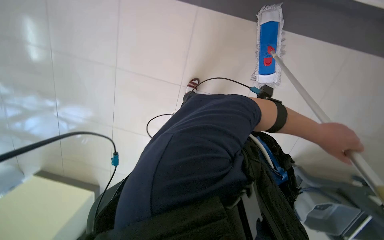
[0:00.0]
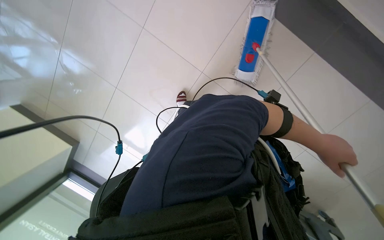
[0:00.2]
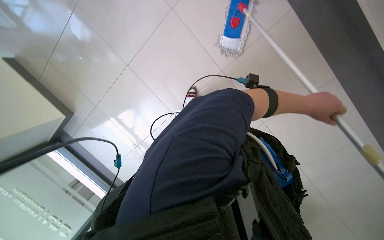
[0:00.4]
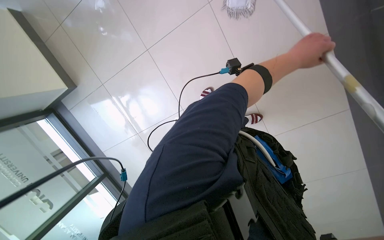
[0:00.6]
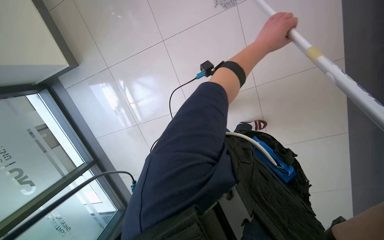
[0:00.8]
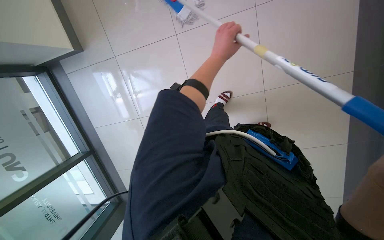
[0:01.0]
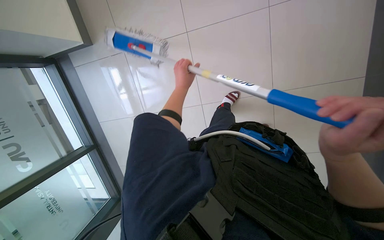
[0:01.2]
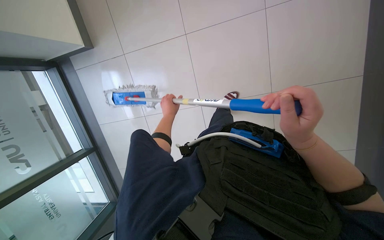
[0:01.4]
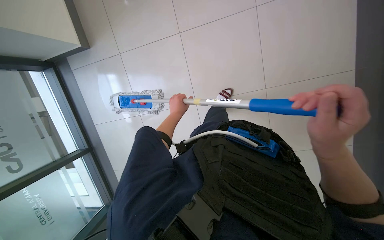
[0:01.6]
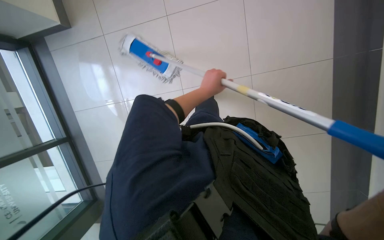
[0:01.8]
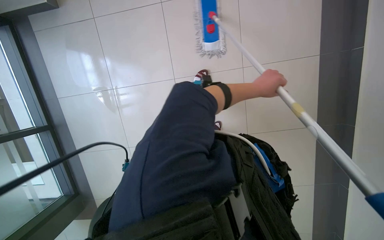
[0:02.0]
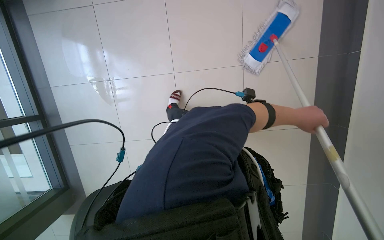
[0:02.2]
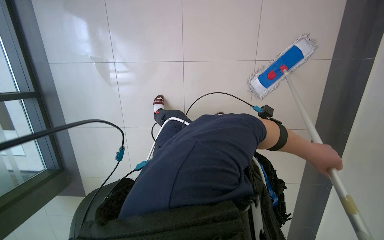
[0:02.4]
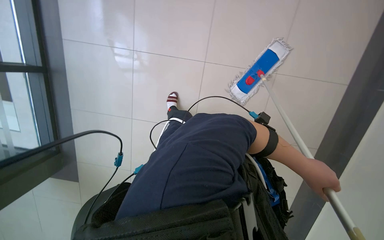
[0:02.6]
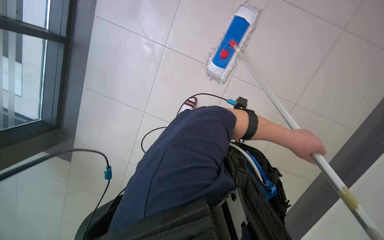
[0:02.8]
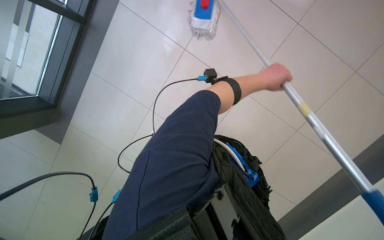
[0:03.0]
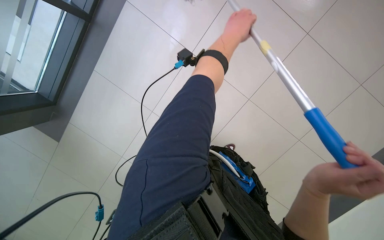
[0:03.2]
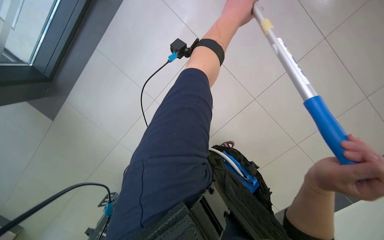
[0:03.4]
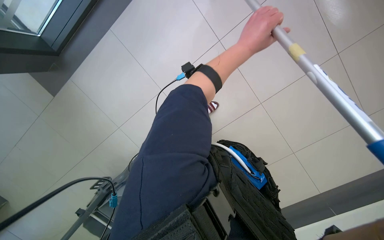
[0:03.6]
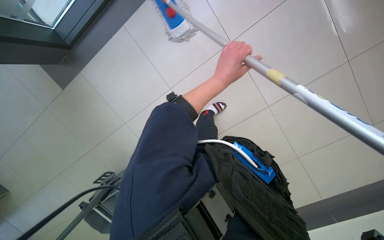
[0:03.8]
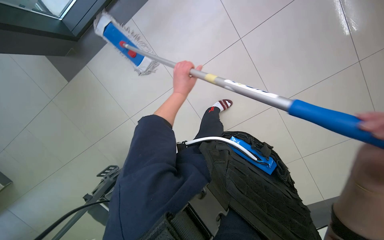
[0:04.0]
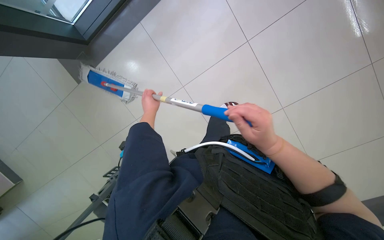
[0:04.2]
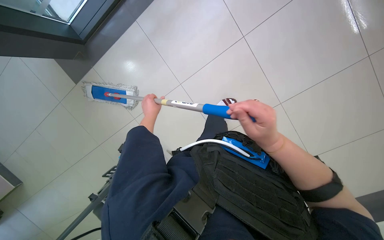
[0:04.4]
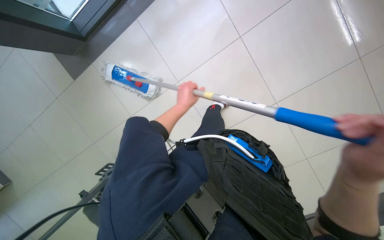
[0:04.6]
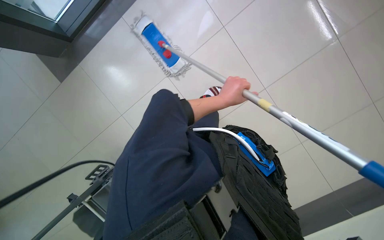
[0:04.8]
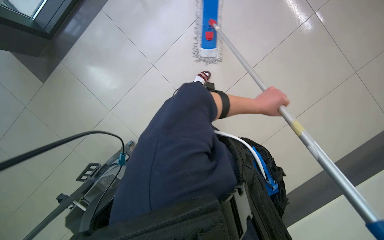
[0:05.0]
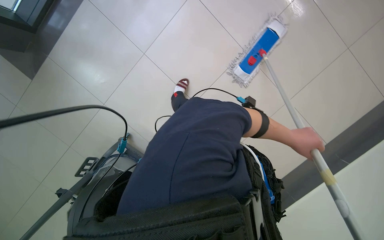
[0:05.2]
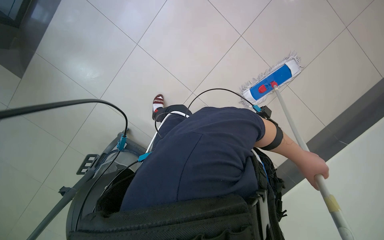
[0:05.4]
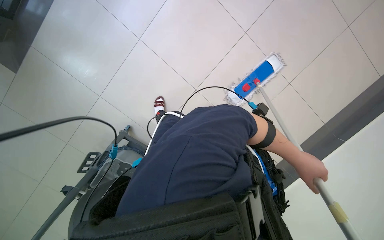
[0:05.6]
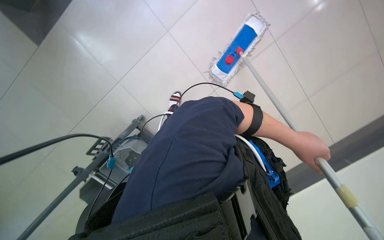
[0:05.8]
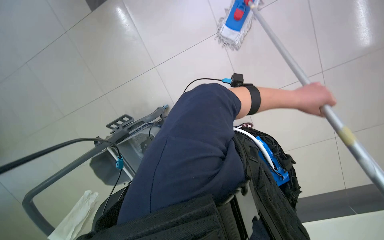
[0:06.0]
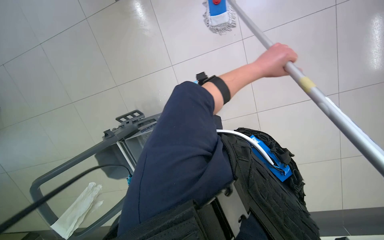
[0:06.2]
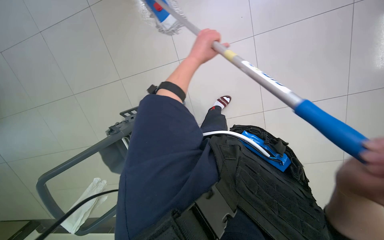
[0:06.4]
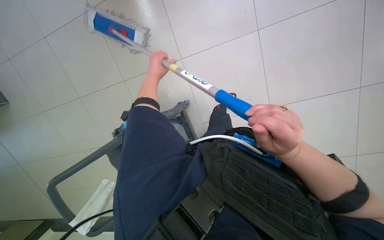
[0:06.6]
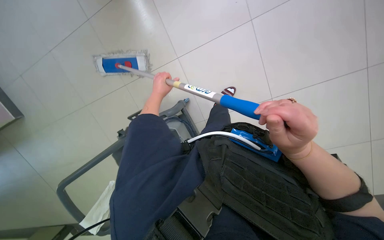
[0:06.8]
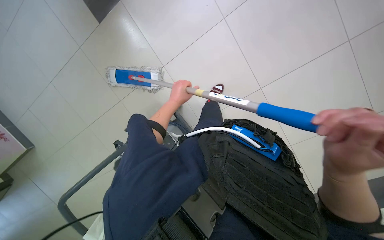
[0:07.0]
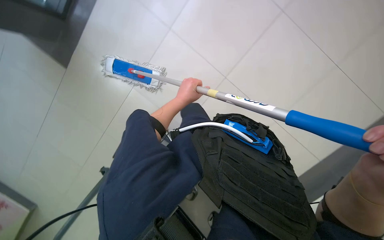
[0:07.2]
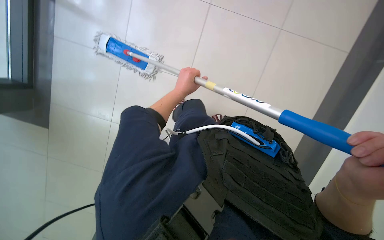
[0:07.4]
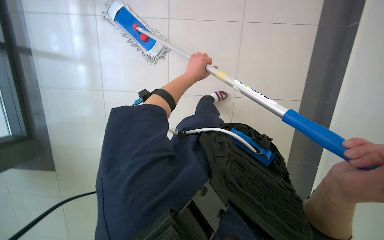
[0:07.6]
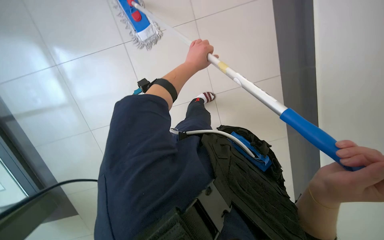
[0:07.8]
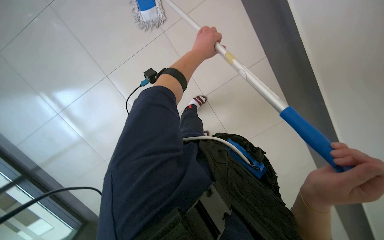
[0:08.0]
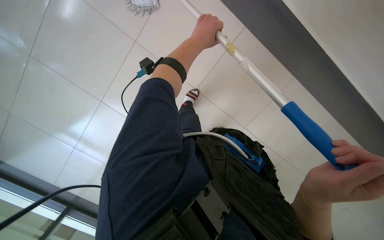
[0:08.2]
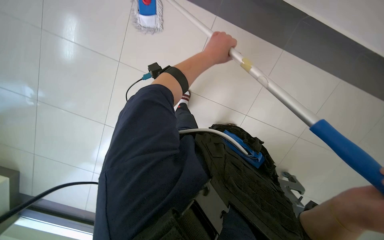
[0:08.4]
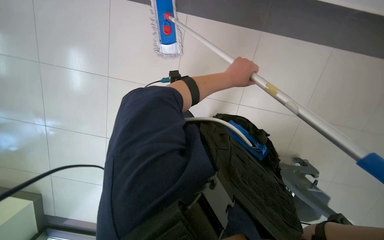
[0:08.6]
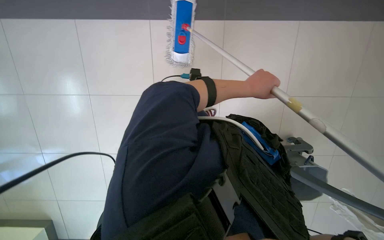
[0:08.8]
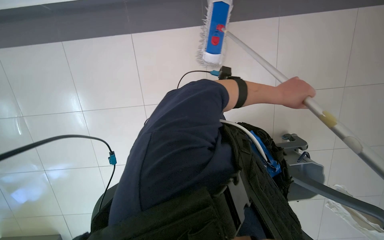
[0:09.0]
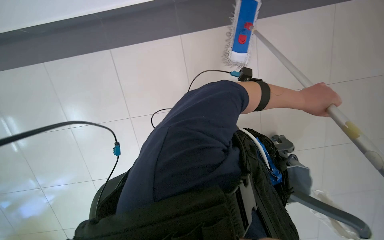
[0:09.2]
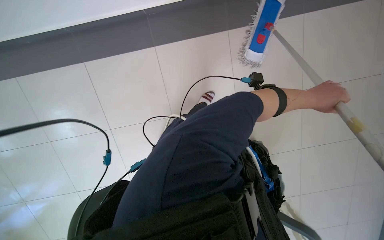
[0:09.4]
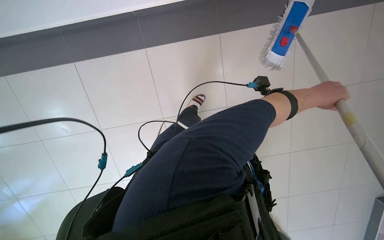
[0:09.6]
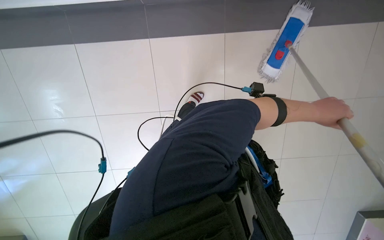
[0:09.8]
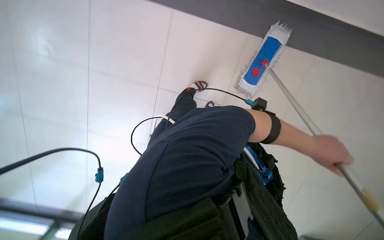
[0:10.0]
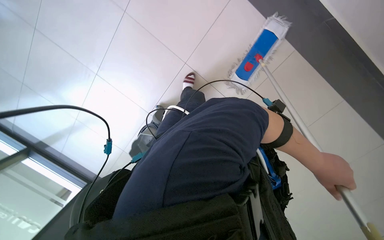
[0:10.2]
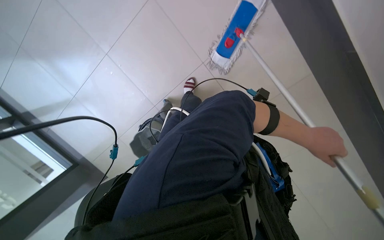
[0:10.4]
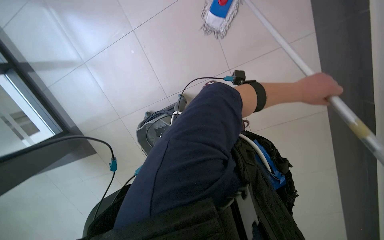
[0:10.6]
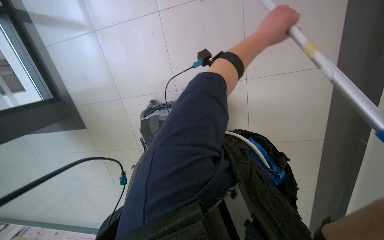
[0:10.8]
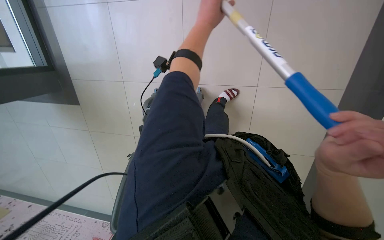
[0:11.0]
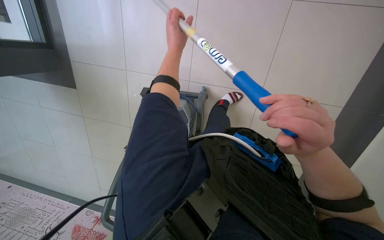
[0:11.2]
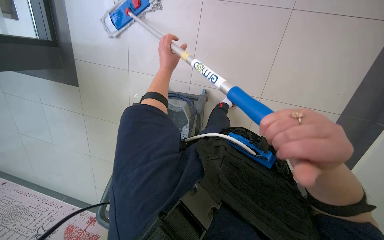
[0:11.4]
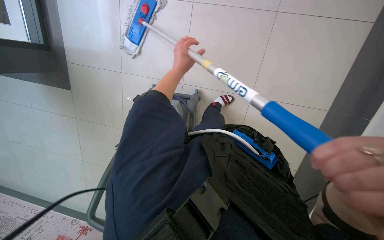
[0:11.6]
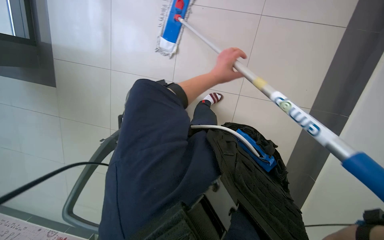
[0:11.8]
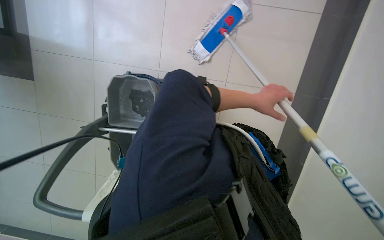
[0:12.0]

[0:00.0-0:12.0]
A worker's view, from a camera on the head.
Job: mopping floor.
The whole recording: Mopping tiled floor. The worker mops the tiled floor with a long-handled mop.
0:01.6 to 0:03.0: The head travels approximately 50 cm. The scene turns roughly 45 degrees clockwise in the picture.
0:03.0 to 0:04.4: The left hand goes about 50 cm to the left and down the picture.
0:06.0 to 0:07.6: Everything in view rotates some 25 degrees counterclockwise.
0:07.6 to 0:09.0: The wearer's head swings about 20 degrees to the left. The right hand moves down the picture and to the right, some 25 cm.
0:09.0 to 0:10.4: The right hand moves to the right, about 10 cm.
0:10.4 to 0:12.0: The right hand is displaced farther from the camera by roughly 20 cm, and moves roughly 30 cm to the left and comes back.

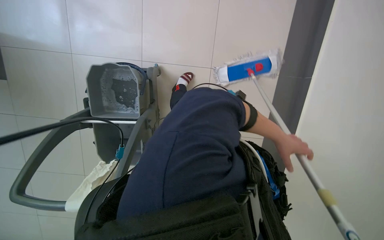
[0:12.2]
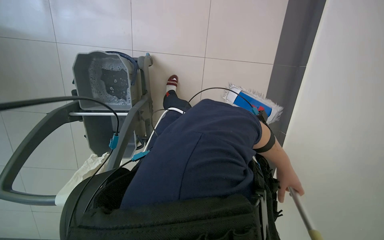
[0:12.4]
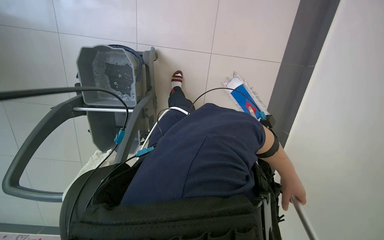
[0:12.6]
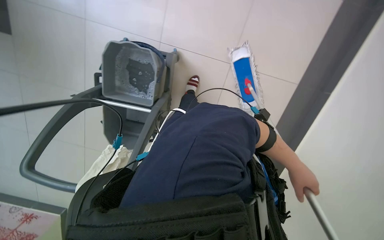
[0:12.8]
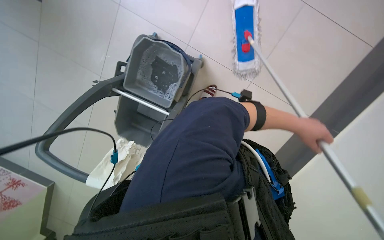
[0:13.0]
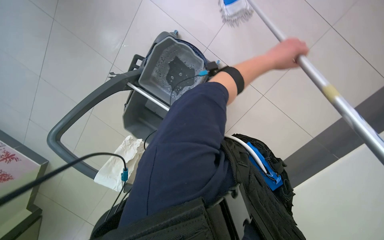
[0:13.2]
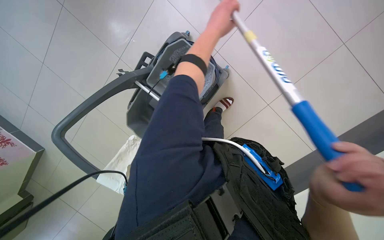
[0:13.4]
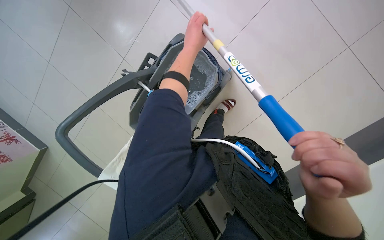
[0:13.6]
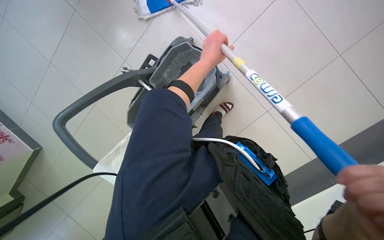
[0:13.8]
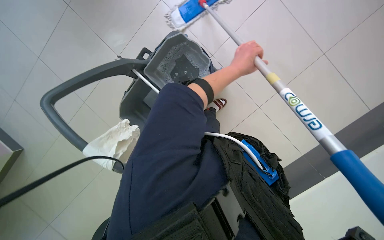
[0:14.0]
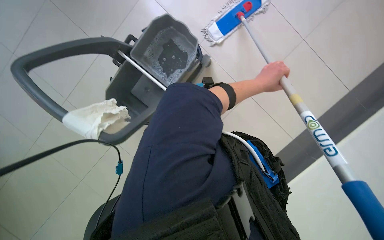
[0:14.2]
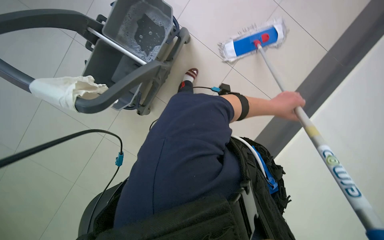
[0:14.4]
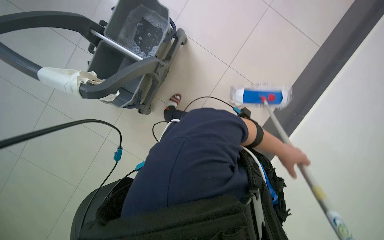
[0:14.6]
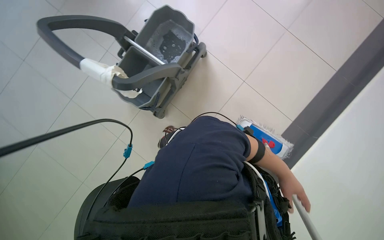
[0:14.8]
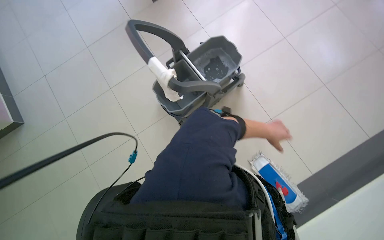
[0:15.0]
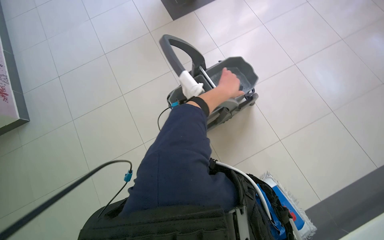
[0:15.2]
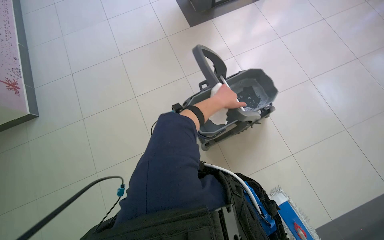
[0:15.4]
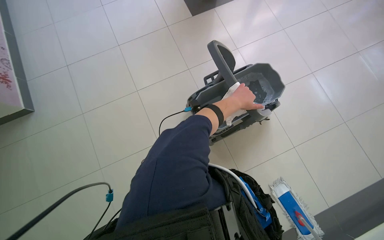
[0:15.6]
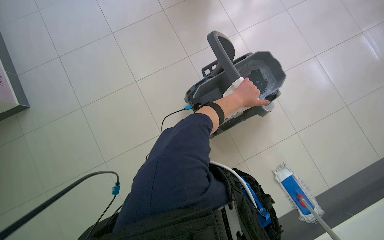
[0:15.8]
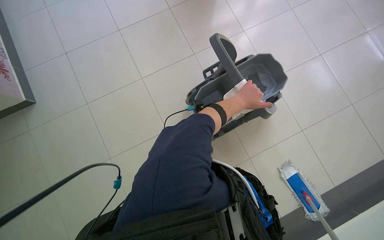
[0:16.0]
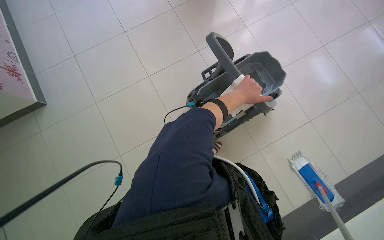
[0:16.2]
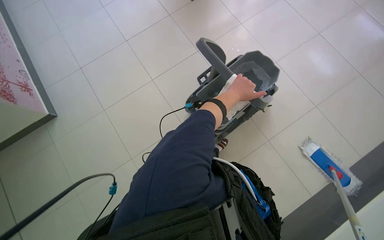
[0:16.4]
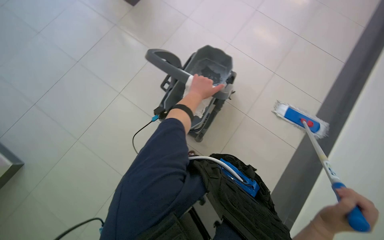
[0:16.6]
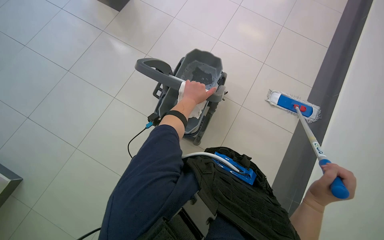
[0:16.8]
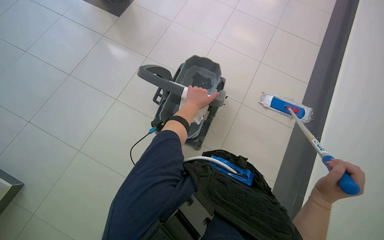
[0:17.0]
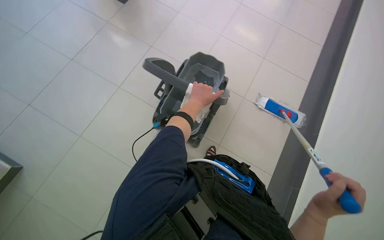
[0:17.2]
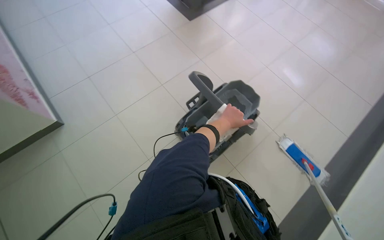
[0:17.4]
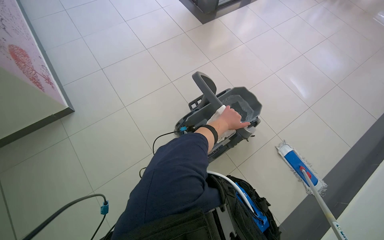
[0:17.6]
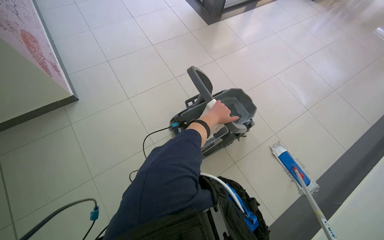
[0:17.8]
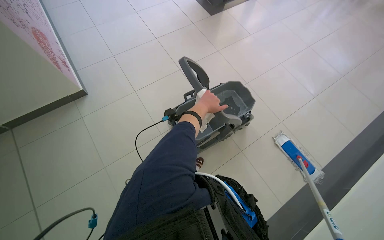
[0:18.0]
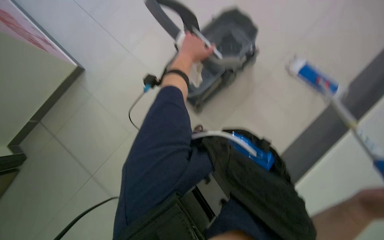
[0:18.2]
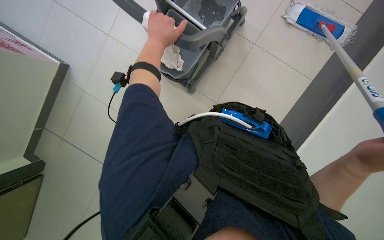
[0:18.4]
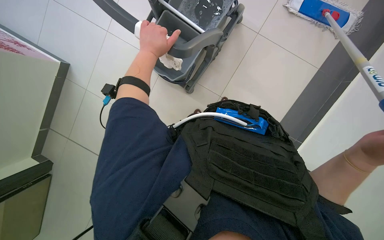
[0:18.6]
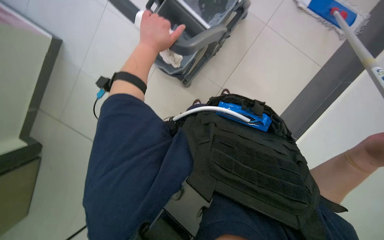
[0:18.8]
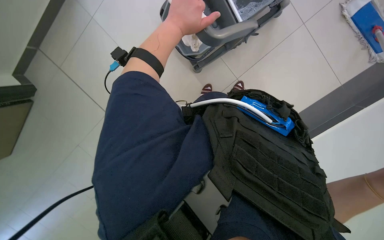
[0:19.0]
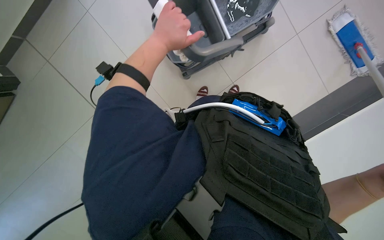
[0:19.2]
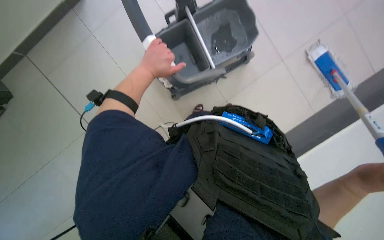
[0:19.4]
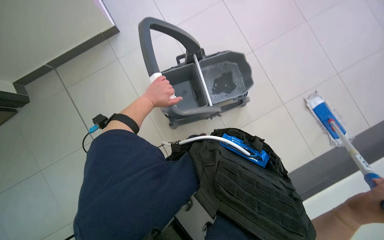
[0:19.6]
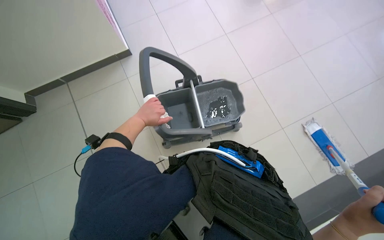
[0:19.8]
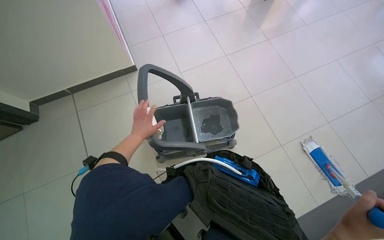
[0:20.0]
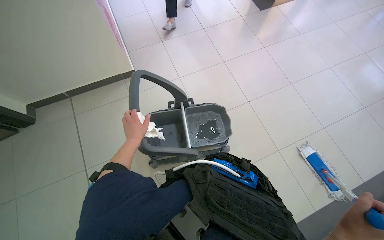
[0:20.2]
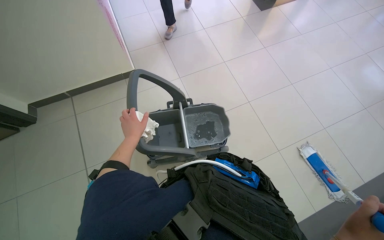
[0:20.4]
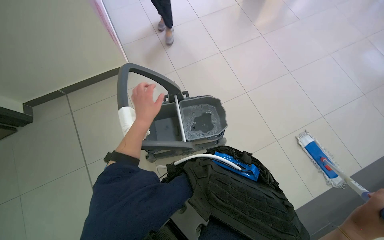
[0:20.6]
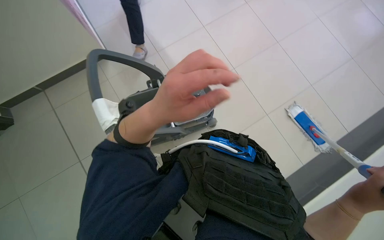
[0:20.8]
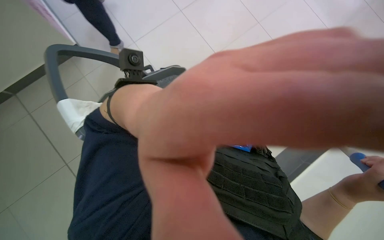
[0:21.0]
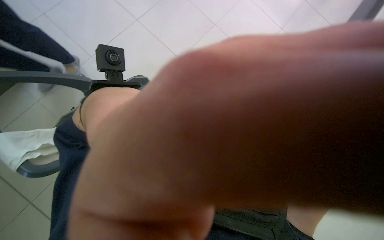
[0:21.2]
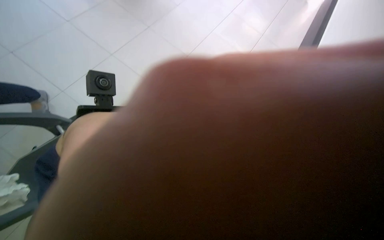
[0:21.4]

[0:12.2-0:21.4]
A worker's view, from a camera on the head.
Job: mopping floor.
The whole recording: Mopping tiled floor. The worker mops the tiled floor with a long-handled mop.
0:13.8 to 0:15.2: The wearer moves about 50 cm. The view tips upward by roughly 25 degrees. Everything in view rotates roughly 35 degrees clockwise.
0:18.4 to 0:19.8: The view tilts about 30 degrees upward.
